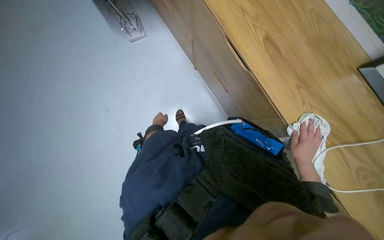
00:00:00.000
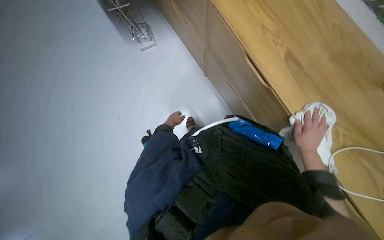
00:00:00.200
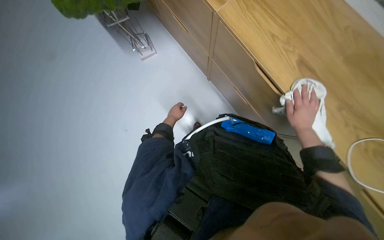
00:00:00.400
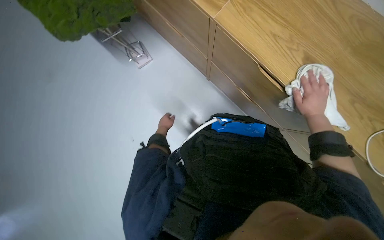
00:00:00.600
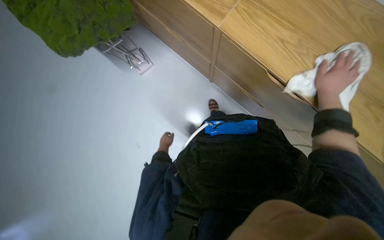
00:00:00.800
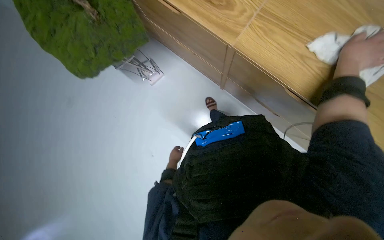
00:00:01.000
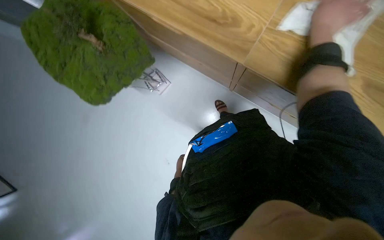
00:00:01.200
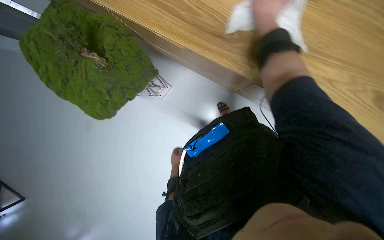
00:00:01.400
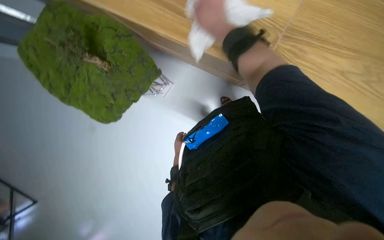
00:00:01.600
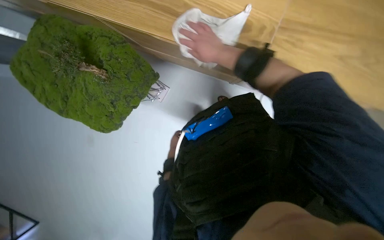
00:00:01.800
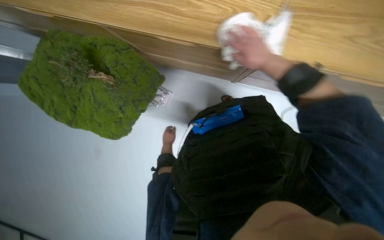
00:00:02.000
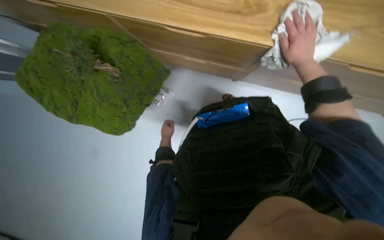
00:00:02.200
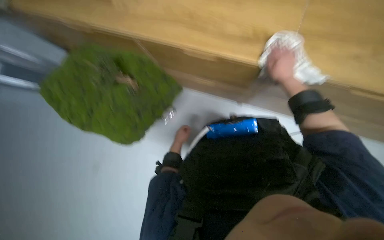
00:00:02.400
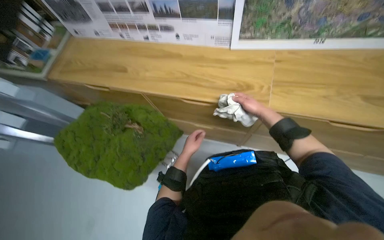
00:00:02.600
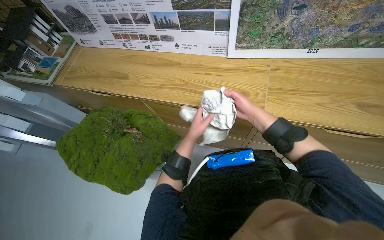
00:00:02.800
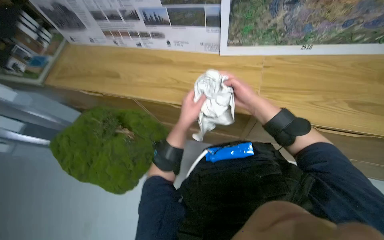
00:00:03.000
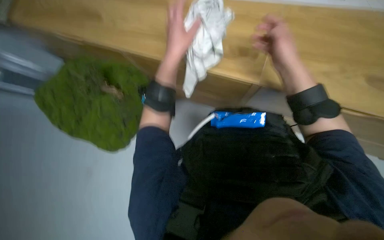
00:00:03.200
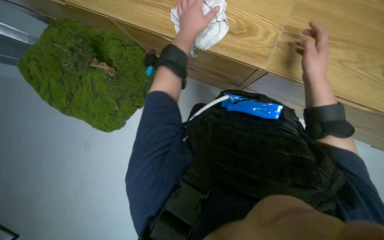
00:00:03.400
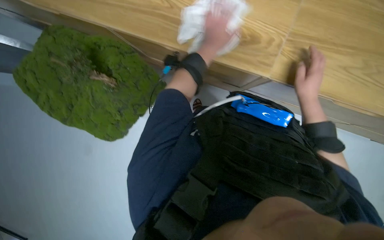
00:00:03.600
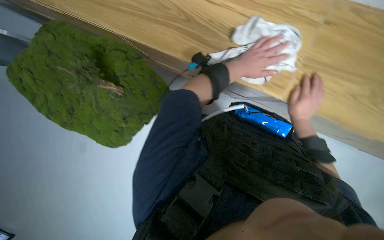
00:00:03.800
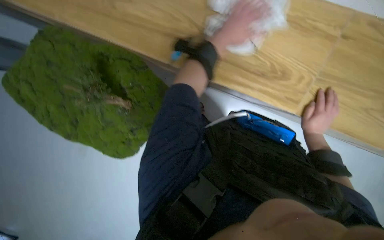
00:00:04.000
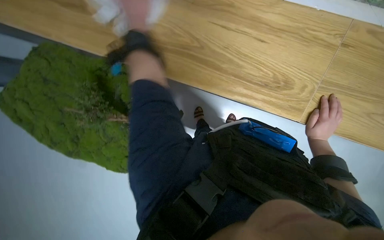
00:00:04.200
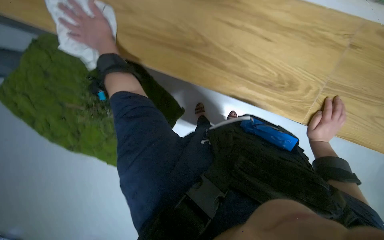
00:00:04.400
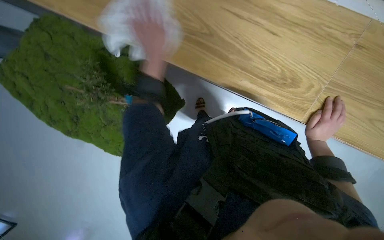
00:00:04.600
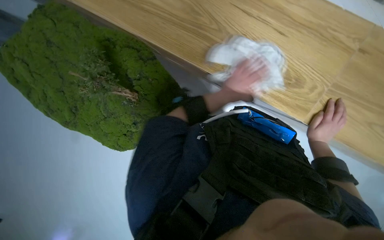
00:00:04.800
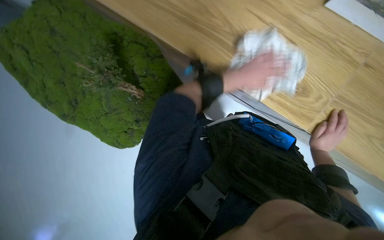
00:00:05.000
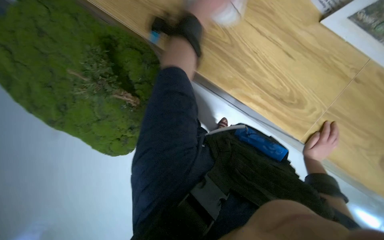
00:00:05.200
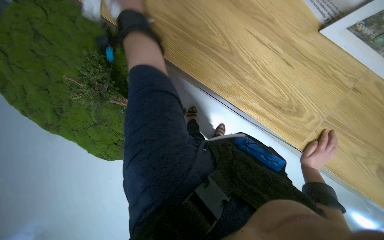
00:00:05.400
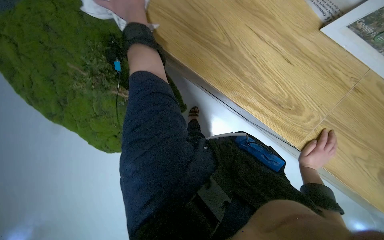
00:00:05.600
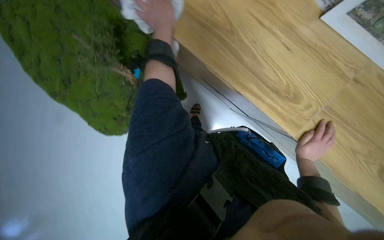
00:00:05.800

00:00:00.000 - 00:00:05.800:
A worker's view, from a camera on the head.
Job: wiping surfaces.
The whole recording: Wiping desk area. The worker wipes the monitor stand and wooden desk surface with a cloth.
00:00:00.000 - 00:00:01.400: The camera is carried some 50 cm.
00:00:01.400 - 00:00:02.800: The view tips upward by roughly 30 degrees.
00:00:02.800 - 00:00:04.400: The view tilts roughly 30 degrees downward.

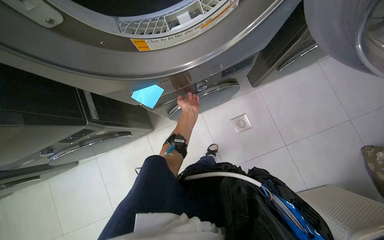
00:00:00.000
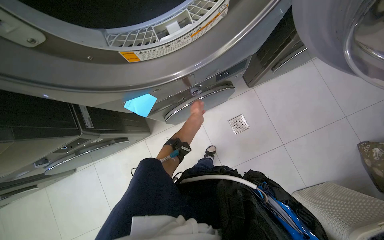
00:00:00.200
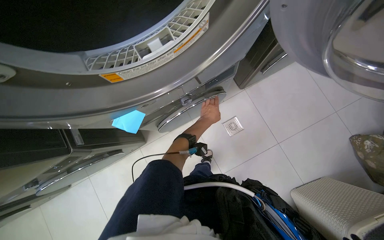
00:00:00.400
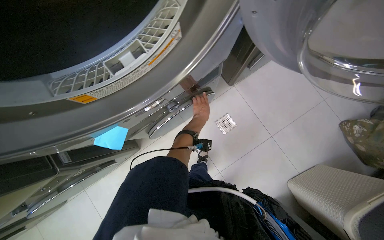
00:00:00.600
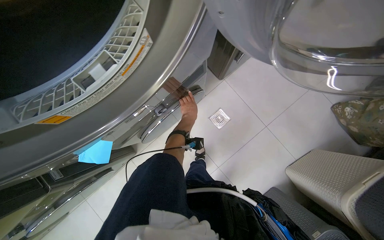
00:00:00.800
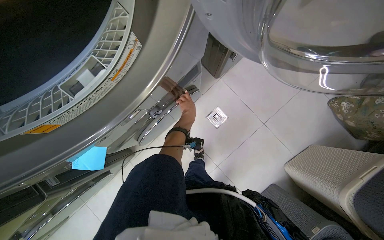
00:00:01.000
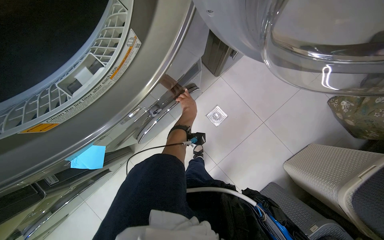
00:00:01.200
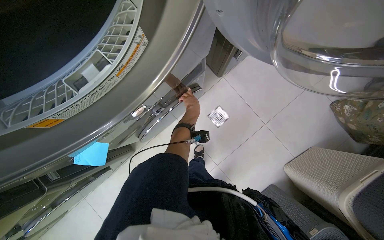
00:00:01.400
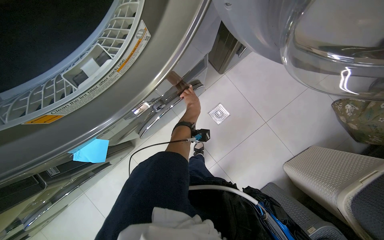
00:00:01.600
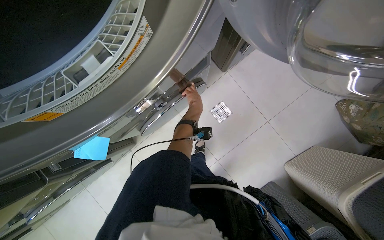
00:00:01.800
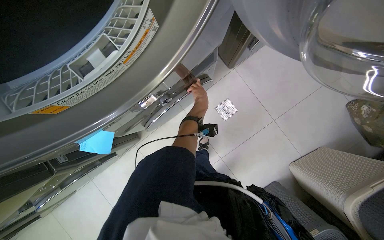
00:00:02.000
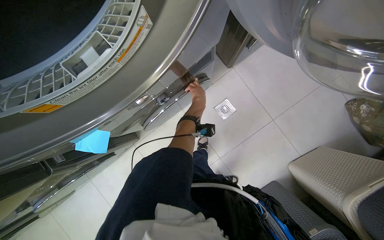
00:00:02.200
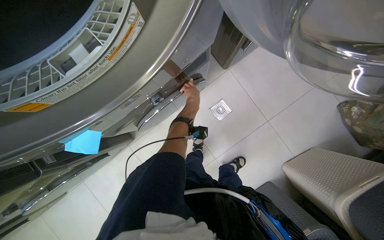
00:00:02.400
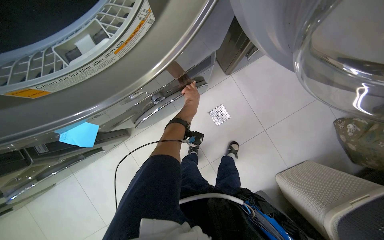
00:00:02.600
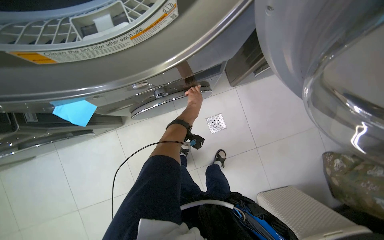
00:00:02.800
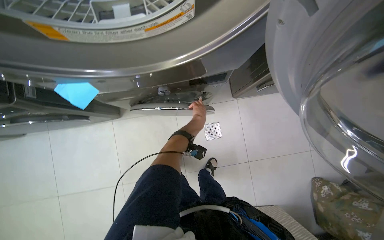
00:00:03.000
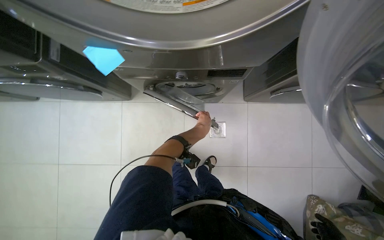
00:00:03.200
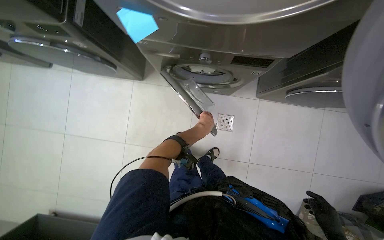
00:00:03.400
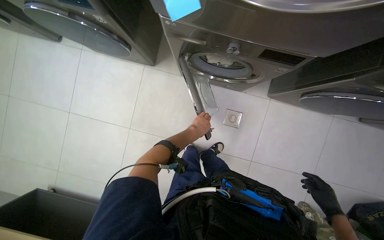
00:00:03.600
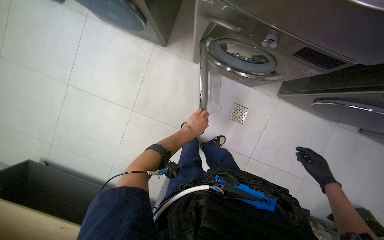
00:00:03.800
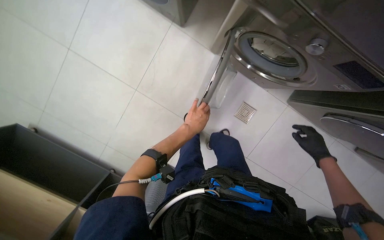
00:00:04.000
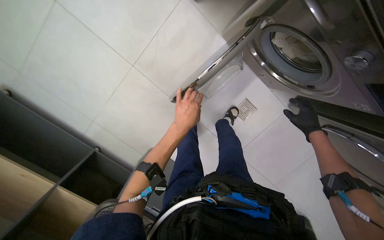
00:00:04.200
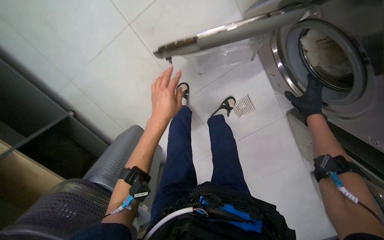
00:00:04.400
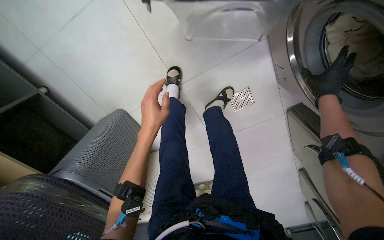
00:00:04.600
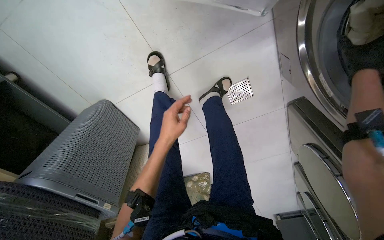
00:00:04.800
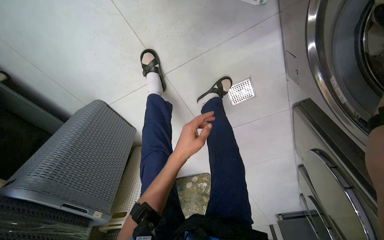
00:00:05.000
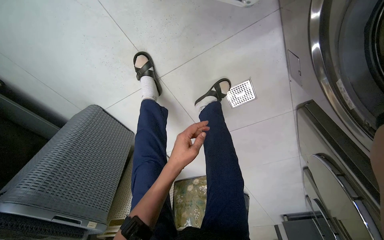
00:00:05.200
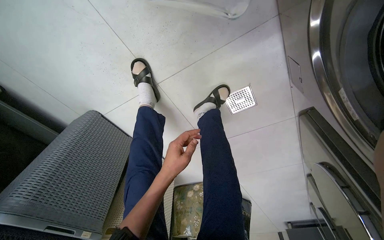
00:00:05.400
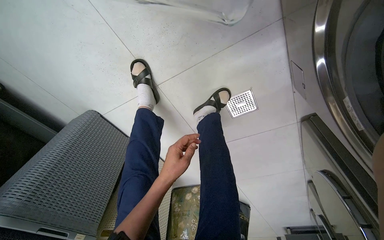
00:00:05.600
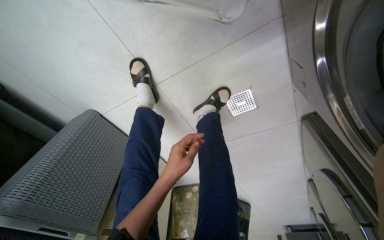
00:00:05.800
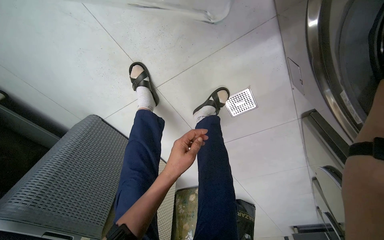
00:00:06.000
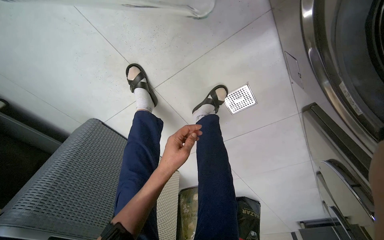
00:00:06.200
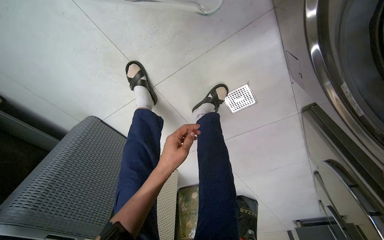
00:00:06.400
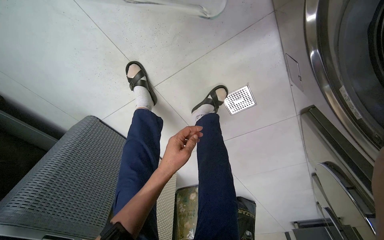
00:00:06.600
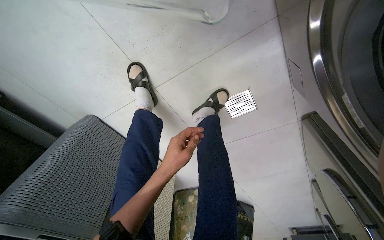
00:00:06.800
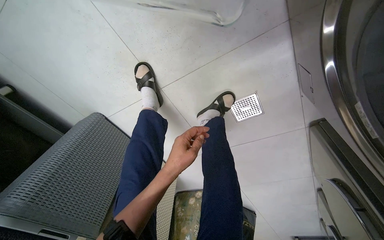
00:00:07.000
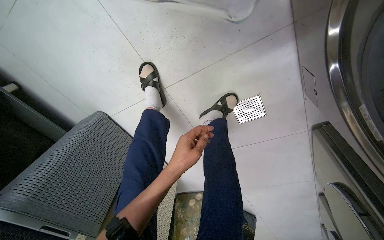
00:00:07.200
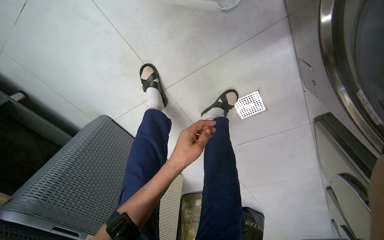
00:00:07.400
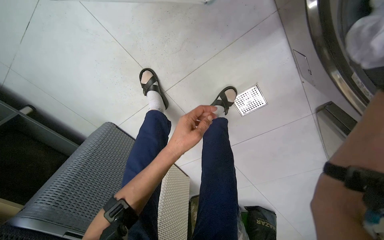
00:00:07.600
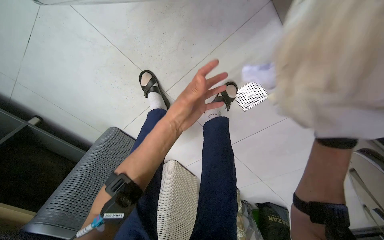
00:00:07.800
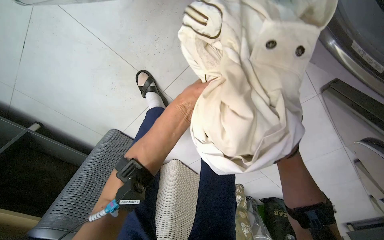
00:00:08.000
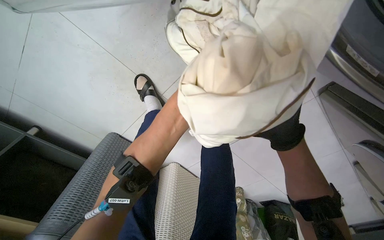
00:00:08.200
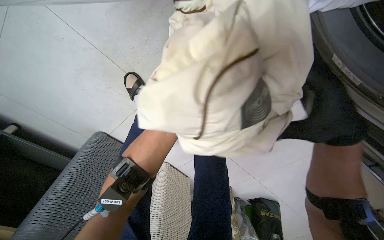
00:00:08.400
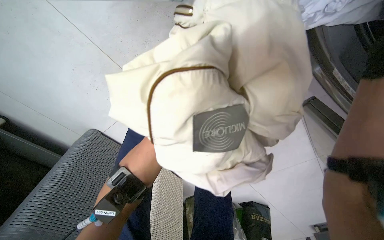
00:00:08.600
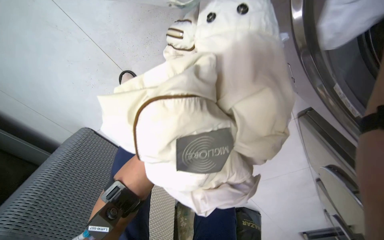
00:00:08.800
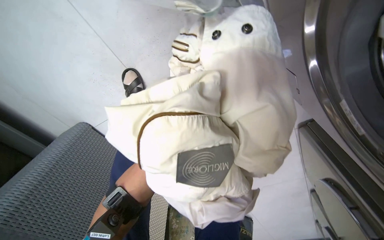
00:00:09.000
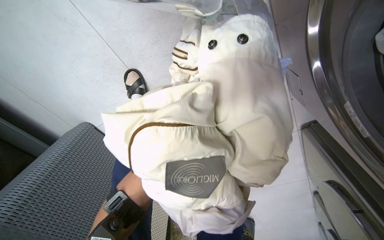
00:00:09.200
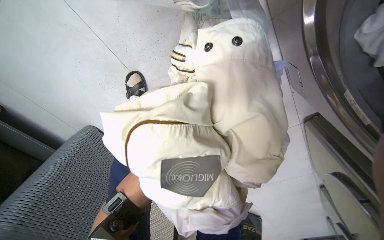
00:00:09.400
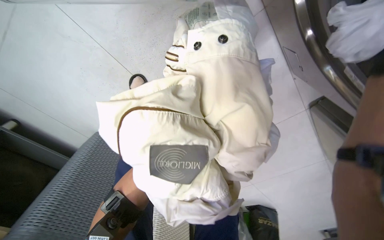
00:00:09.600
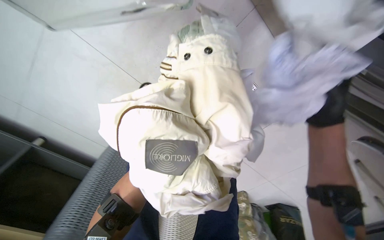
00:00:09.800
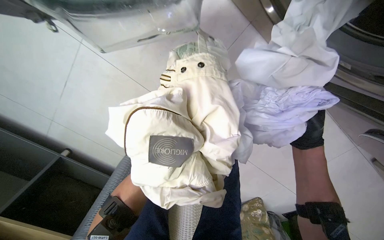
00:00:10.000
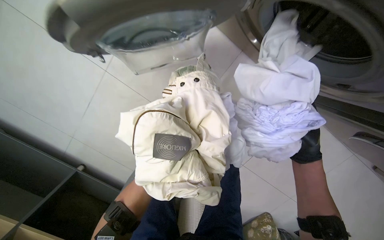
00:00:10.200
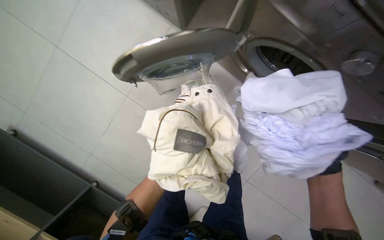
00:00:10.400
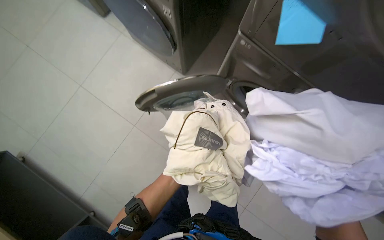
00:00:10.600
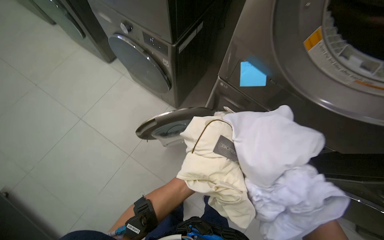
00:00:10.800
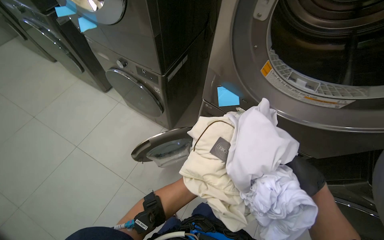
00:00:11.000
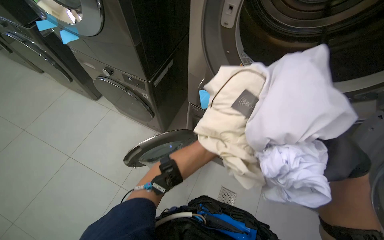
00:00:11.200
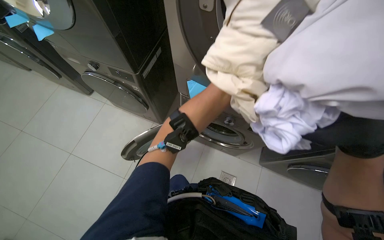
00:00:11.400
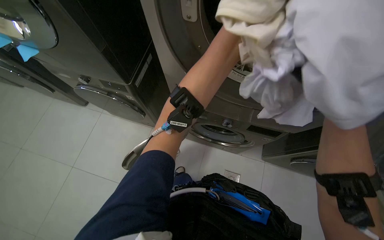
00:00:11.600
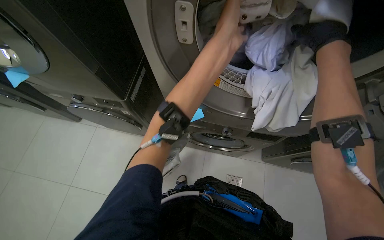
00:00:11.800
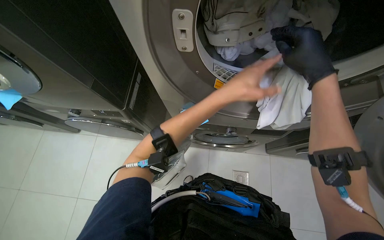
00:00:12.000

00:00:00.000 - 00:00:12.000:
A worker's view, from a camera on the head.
Job: managing laundry.
The whole recording: Operating washing machine. The worker opens and closes a washing machine compartment, then unloads clothes and adjusts controls.
00:00:01.600 - 00:00:03.000: The scene rotates clockwise by some 30 degrees.
00:00:03.000 - 00:00:04.400: The camera is carried some 60 cm. The view tilts about 30 degrees downward. The scene rotates clockwise by roughly 65 degrees.
00:00:09.000 - 00:00:10.400: The camera is aimed roughly 25 degrees further to the left. The wearer looks about 20 degrees further upward.
00:00:10.400 - 00:00:12.000: The view tips upward by roughly 15 degrees.

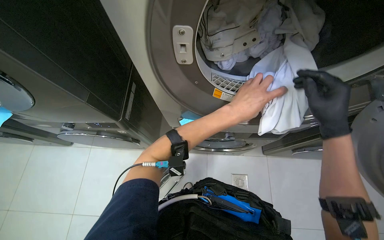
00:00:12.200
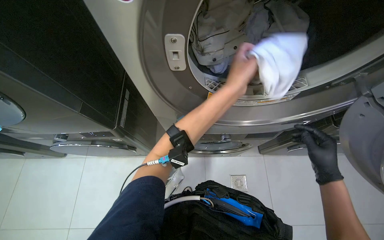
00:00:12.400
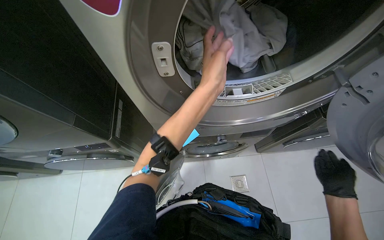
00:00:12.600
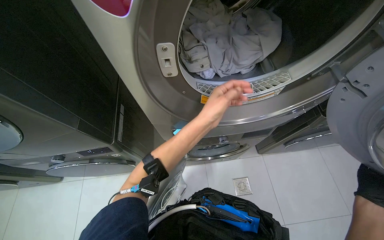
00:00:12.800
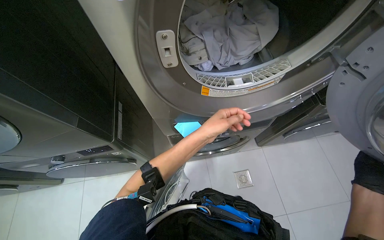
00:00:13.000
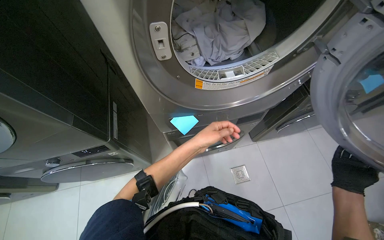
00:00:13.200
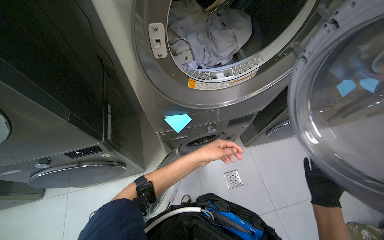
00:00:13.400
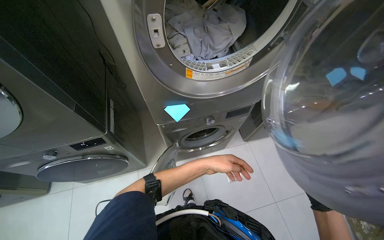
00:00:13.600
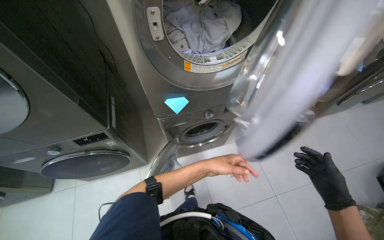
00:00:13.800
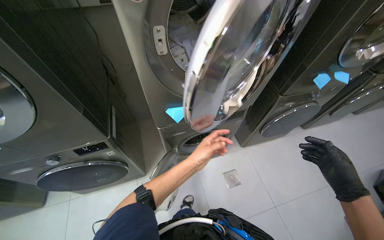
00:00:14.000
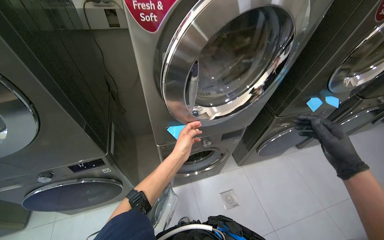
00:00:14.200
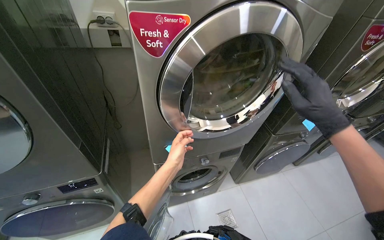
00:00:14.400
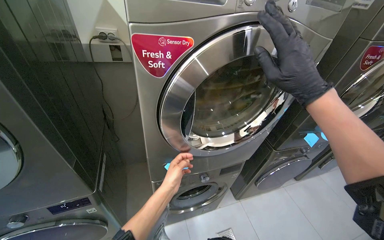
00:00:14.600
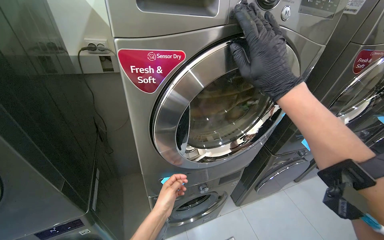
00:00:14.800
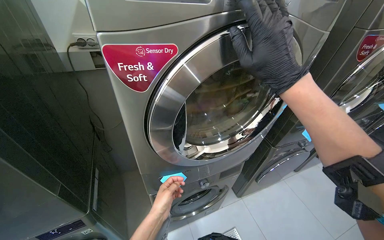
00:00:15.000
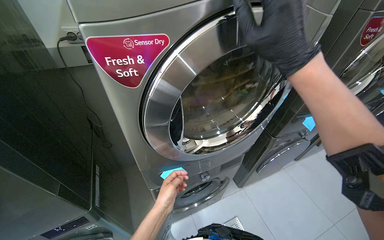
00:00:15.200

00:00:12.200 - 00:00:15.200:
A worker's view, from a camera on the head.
Job: managing laundry.
The whole recording: Operating washing machine. The worker opens and closes a washing machine compartment, then unloads clothes and adjusts controls.
00:00:12.200 - 00:00:13.800: The left hand goes approximately 30 cm down the picture.
00:00:13.800 - 00:00:15.200: The view tips upward by some 15 degrees. The left hand goes roughly 20 cm to the left.
